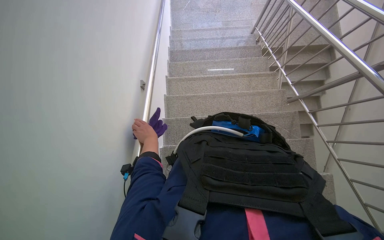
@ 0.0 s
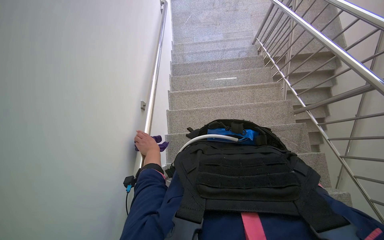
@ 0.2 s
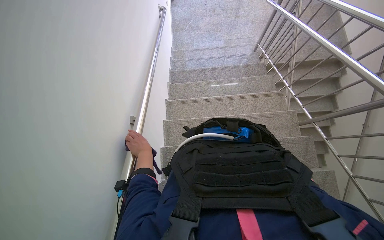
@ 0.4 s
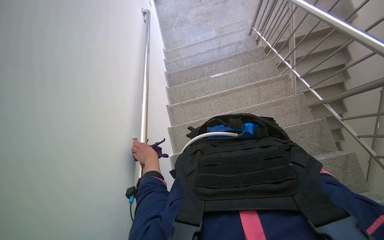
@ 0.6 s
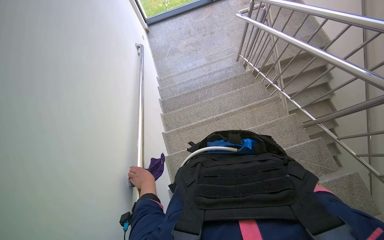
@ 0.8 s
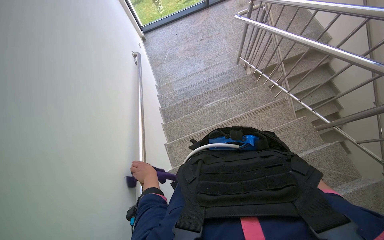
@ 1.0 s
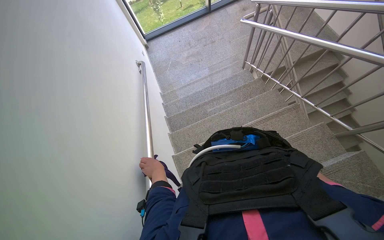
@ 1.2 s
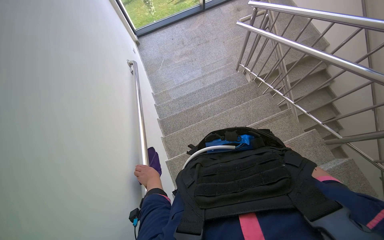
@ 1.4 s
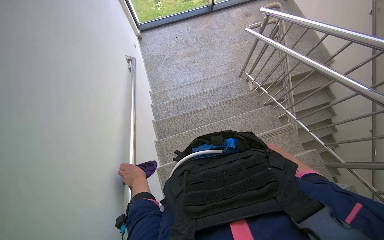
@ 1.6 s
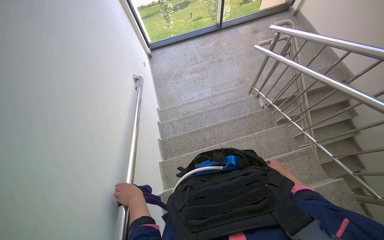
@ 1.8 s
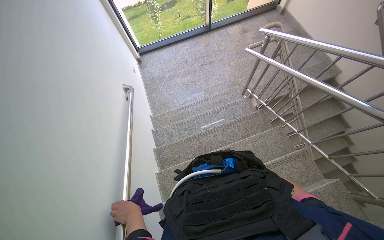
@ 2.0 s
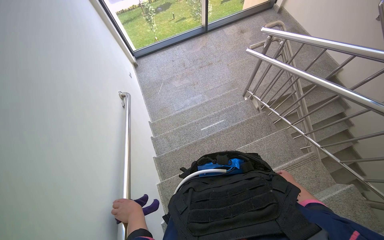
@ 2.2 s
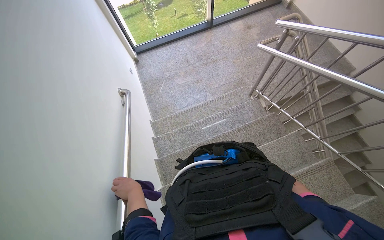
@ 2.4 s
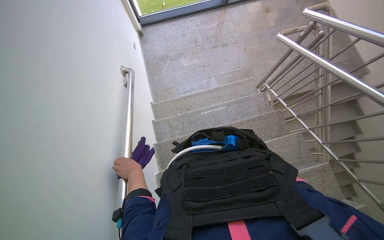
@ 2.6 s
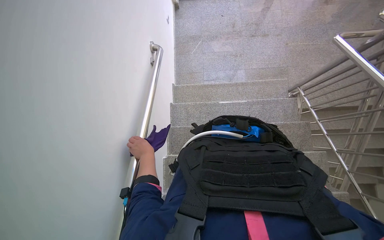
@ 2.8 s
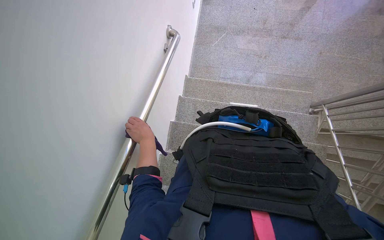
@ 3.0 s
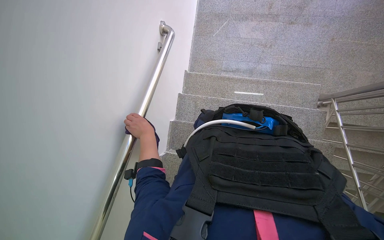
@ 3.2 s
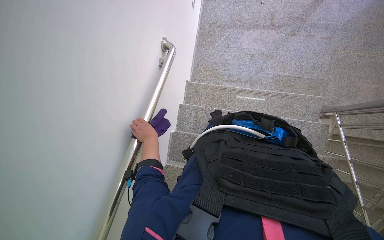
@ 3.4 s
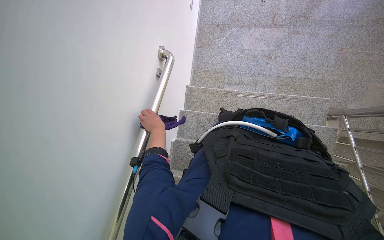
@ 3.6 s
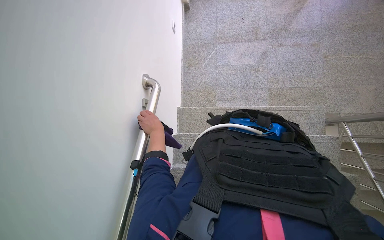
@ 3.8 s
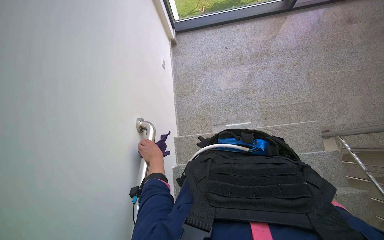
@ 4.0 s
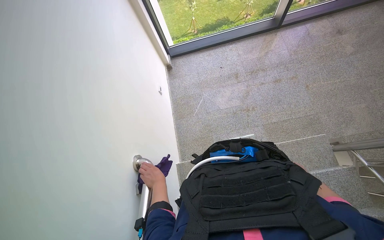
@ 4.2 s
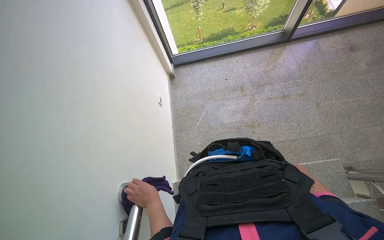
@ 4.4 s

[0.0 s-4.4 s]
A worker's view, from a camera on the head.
Job: wiping surfaces.
The whole recording: Wiping wall handrail. The worker wipes the metal handrail on the wall with a purple cloth.
0.0 to 1.4 s: The head travels approximately 70 cm. The view tips upward by some 15 degrees.
1.4 to 3.0 s: The camera is carried approximately 80 cm. The scene rotates clockwise by roughly 35 degrees.
3.0 to 4.4 s: The head travels some 80 cm. The wearer looks some 20 degrees further upward.

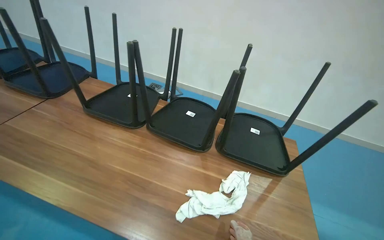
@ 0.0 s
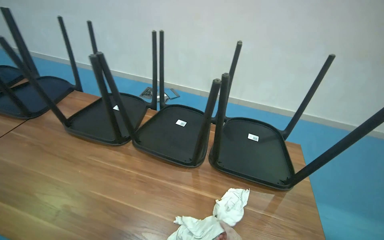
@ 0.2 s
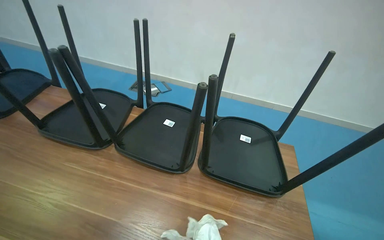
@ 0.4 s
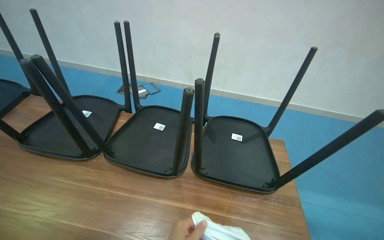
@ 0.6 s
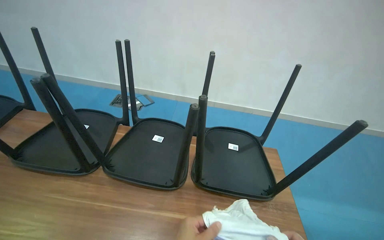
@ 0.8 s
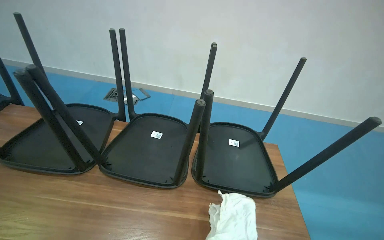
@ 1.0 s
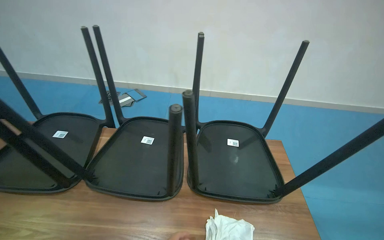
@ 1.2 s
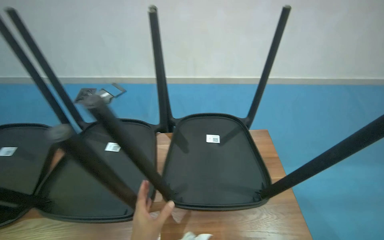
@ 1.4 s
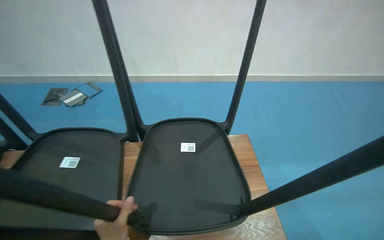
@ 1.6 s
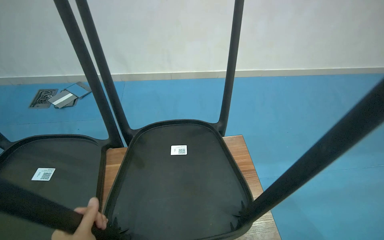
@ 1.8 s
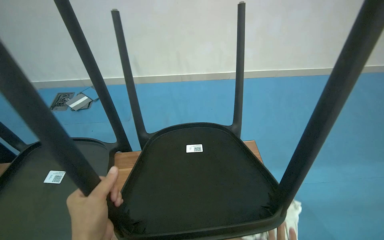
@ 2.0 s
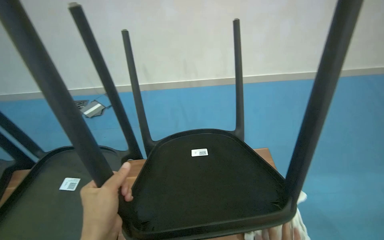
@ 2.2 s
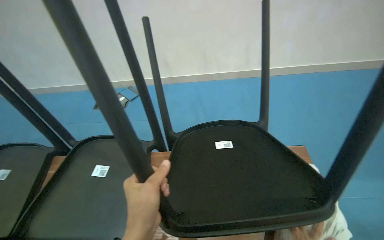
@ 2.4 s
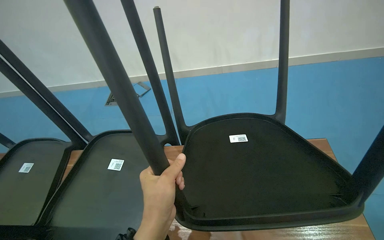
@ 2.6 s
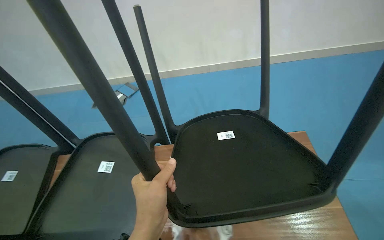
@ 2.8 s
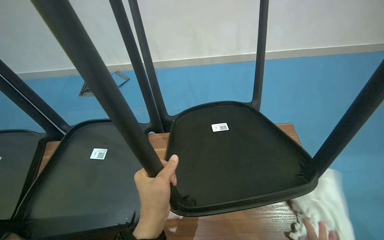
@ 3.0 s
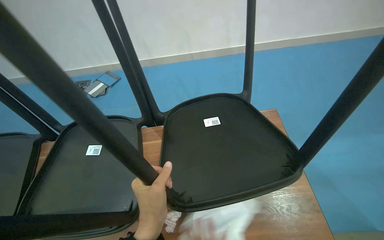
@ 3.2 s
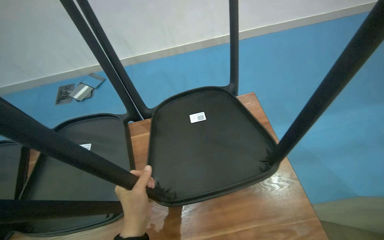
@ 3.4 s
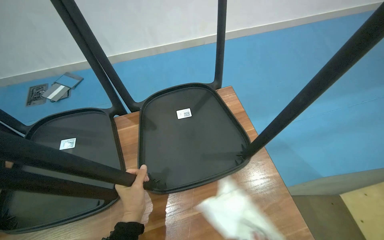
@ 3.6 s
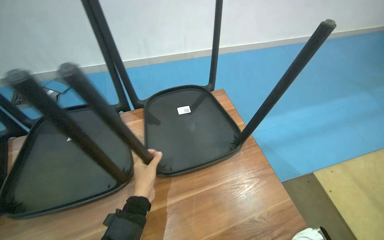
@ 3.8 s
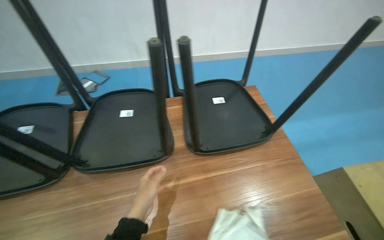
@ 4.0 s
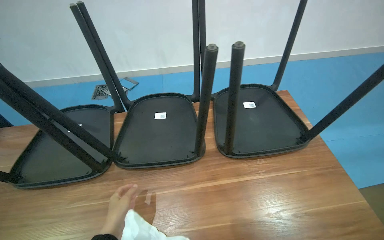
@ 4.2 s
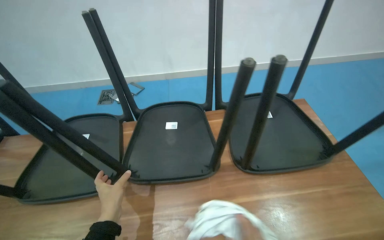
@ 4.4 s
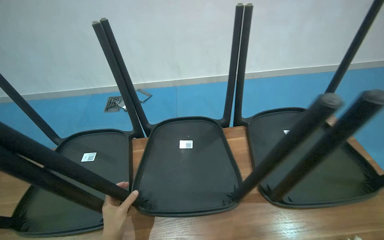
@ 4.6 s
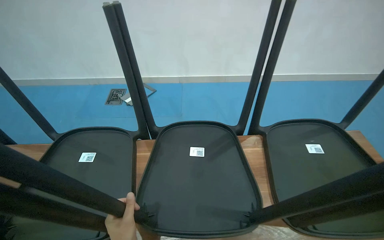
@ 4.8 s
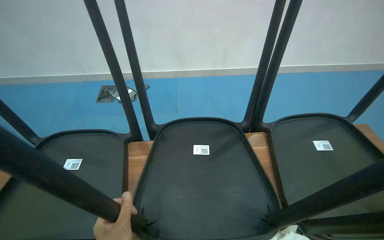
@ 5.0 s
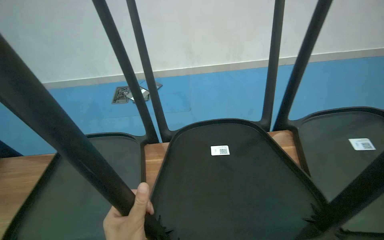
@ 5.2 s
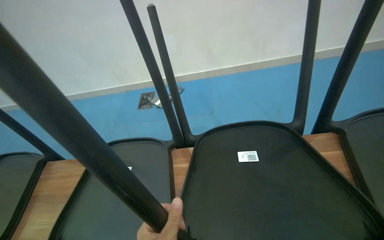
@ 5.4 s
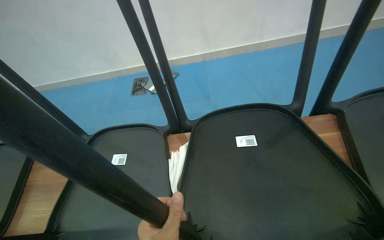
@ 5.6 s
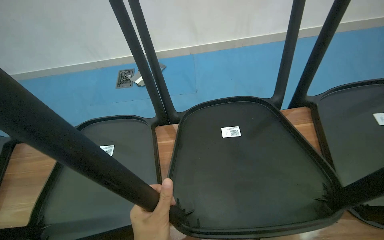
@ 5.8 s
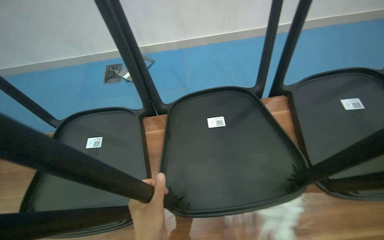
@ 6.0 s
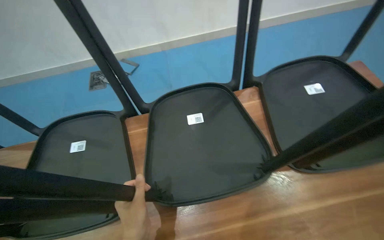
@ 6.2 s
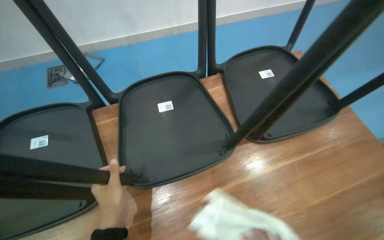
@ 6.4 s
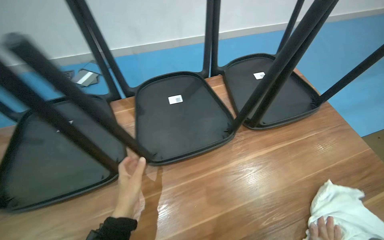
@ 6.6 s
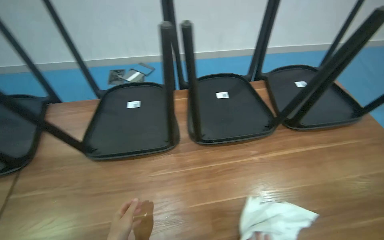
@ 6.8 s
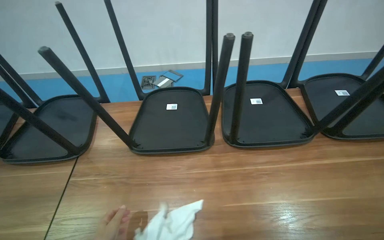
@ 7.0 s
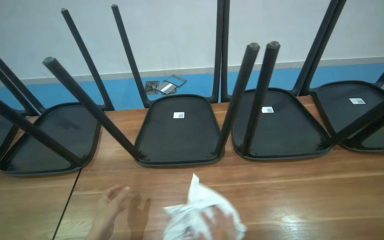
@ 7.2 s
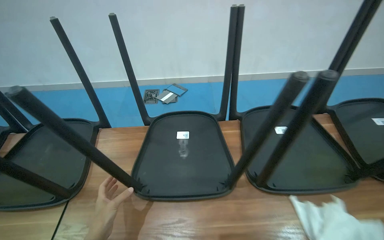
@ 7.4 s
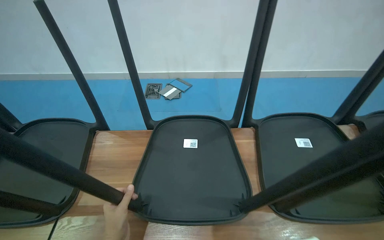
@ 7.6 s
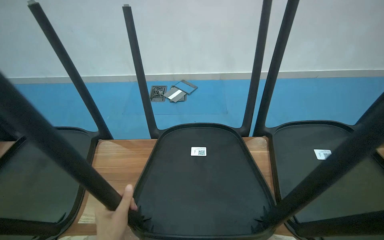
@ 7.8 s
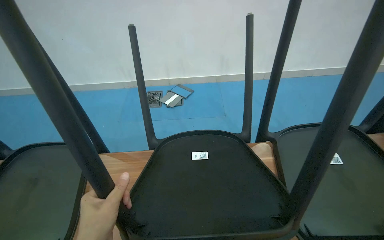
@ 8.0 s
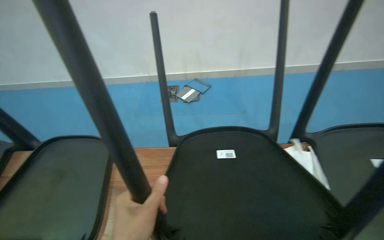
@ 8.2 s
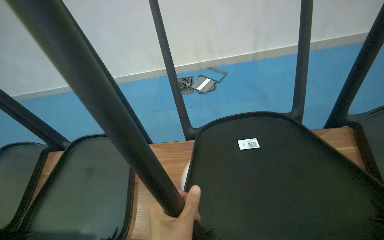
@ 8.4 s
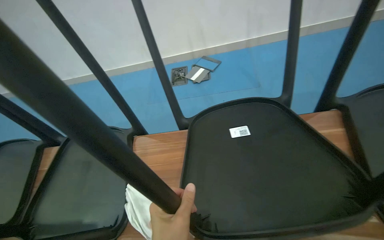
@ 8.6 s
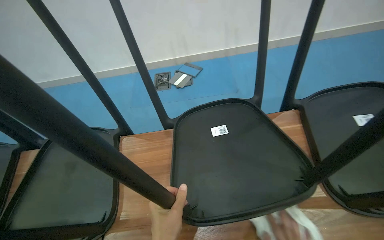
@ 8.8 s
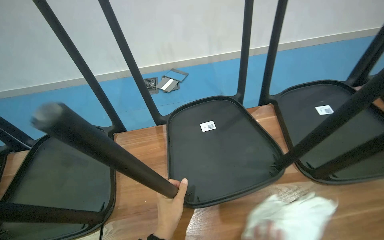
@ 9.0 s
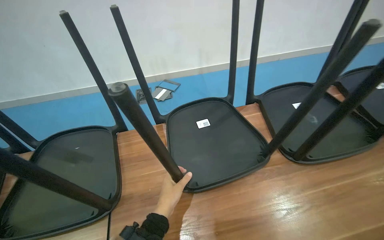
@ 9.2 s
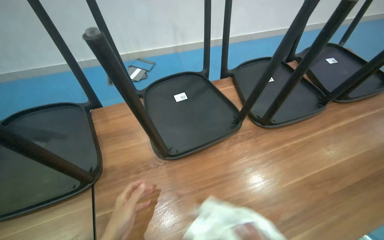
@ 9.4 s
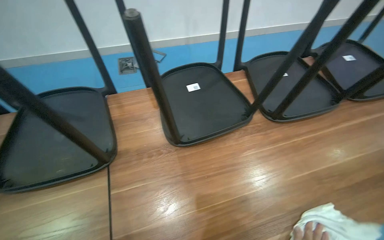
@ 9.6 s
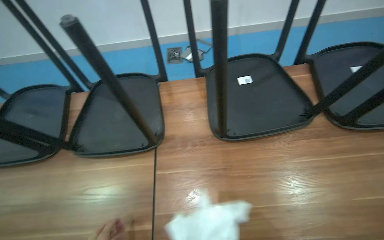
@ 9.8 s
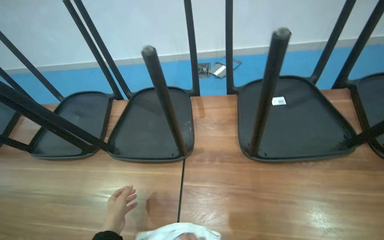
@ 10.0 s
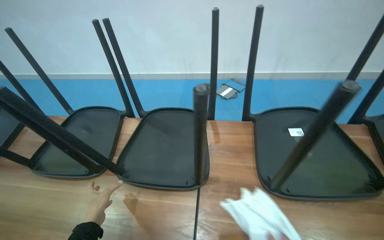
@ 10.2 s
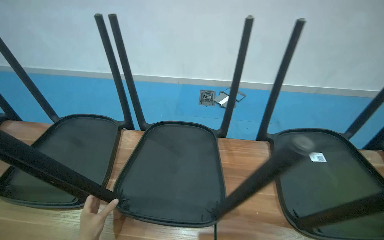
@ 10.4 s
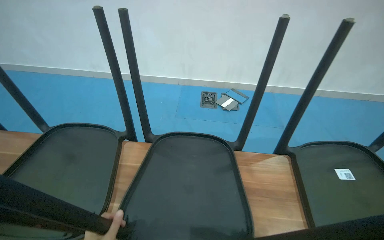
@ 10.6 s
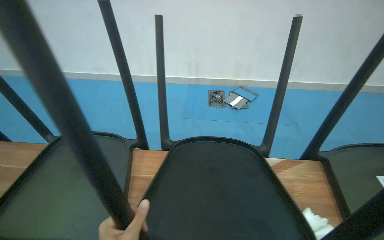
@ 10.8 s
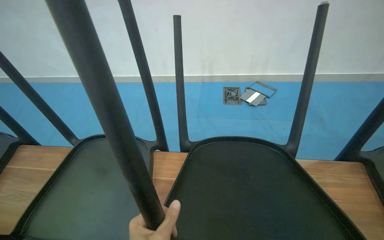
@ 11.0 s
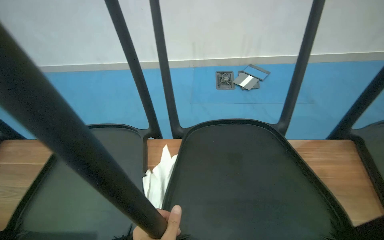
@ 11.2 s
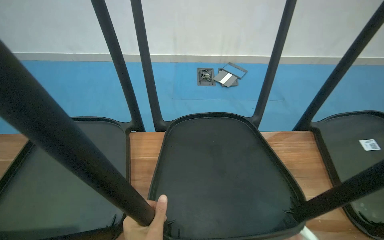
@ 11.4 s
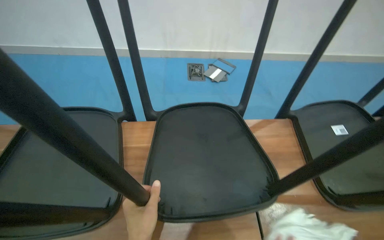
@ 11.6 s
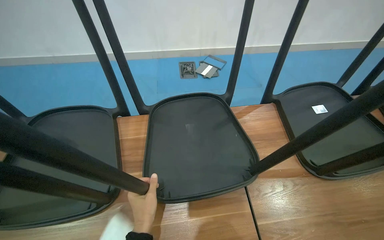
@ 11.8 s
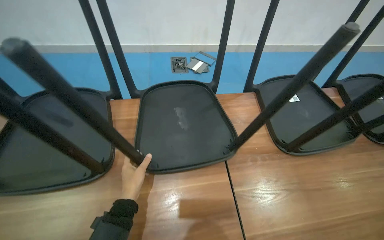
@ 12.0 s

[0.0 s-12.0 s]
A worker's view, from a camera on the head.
Job: wiping surfaces.
The whole recording: Wiping chair undersides. The worker wipes the undersides of chairs placed on a table with a cloth.
0.0 to 1.6 s: The camera travels some 60 cm. The wearer looks some 25 degrees further to the right.
3.0 to 4.4 s: The left hand is displaced to the left by about 35 cm.
9.0 to 10.4 s: The head travels to the left, roughly 40 cm.

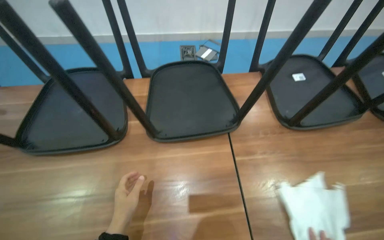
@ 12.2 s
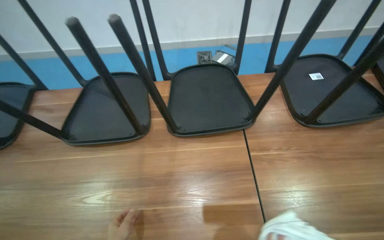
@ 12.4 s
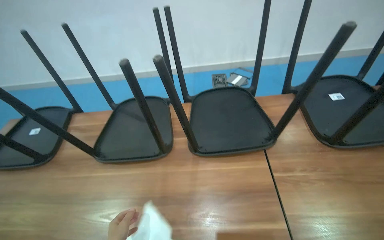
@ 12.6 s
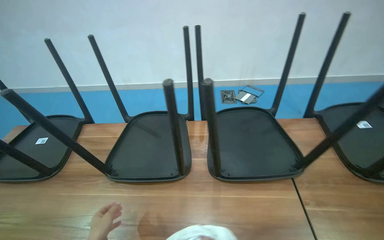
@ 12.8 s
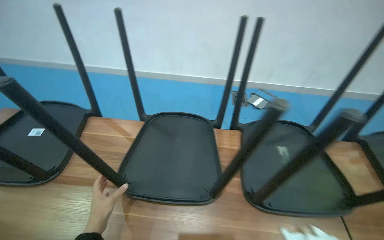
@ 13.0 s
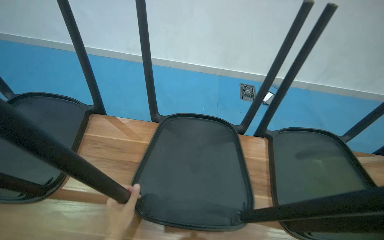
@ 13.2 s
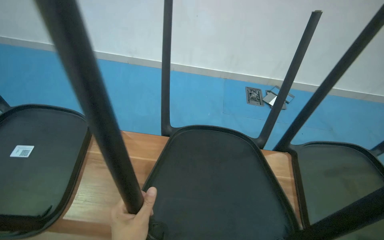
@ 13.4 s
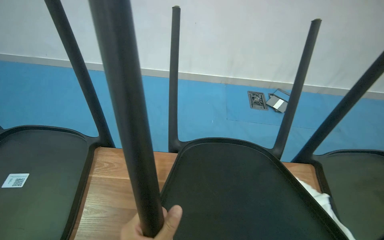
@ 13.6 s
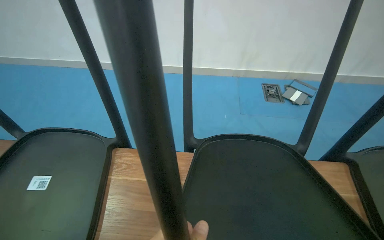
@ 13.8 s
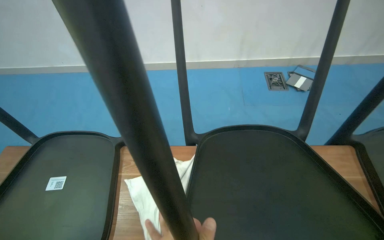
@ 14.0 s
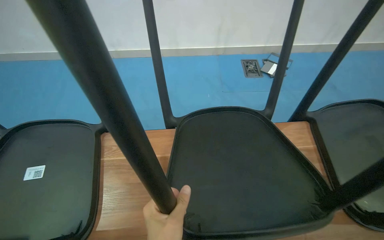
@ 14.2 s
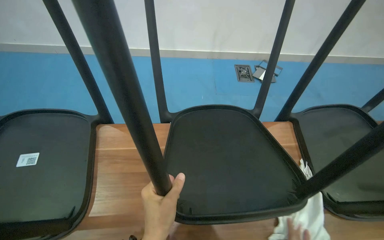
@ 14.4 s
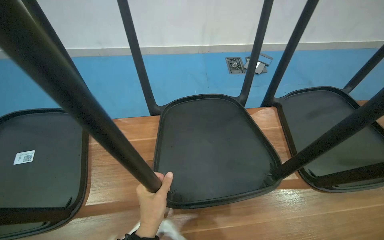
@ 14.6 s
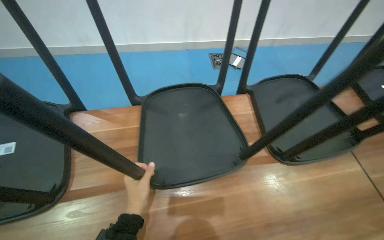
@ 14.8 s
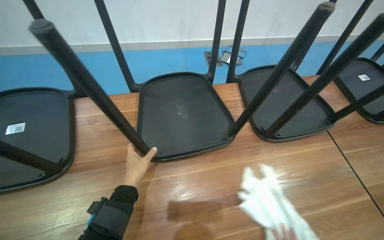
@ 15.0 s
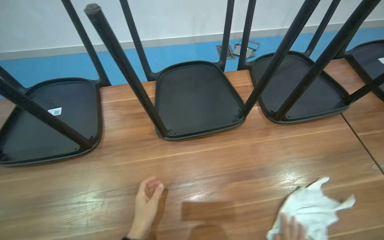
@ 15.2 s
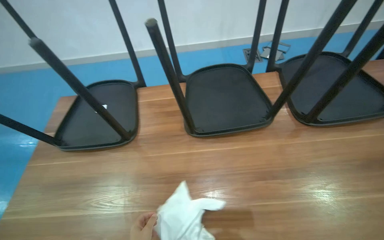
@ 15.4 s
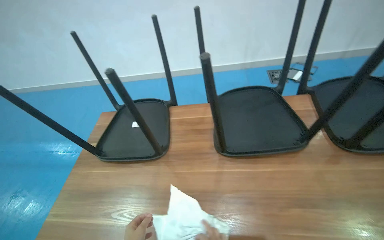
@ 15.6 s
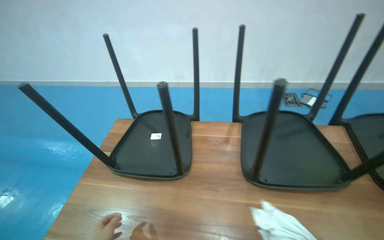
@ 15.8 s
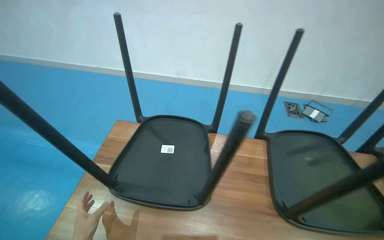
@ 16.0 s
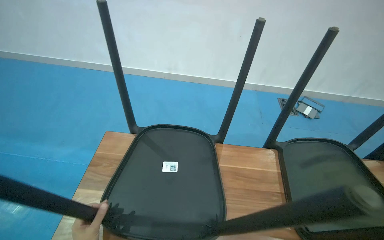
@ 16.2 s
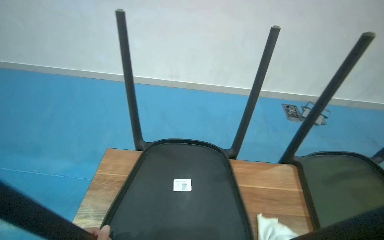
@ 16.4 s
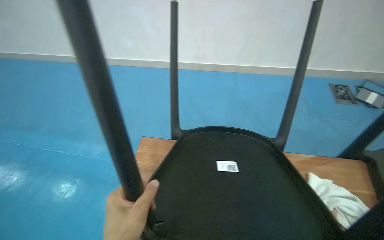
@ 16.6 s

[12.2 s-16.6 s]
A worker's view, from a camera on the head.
Job: wiping surfaces.
The whole recording: Wiping chair undersides. The worker wipes the undersides of chairs placed on a table with a cloth.
12.2 to 13.6 s: The camera travels about 70 cm.
15.2 to 16.6 s: The wearer moves about 60 cm. The head rotates roughly 20 degrees to the left. The view tips upward by approximately 15 degrees.
